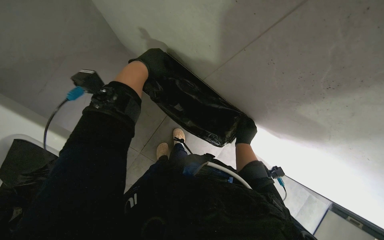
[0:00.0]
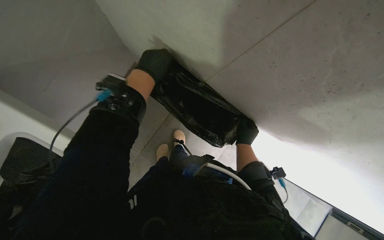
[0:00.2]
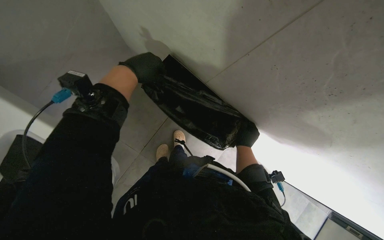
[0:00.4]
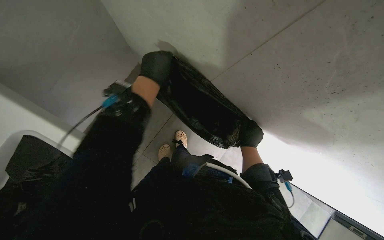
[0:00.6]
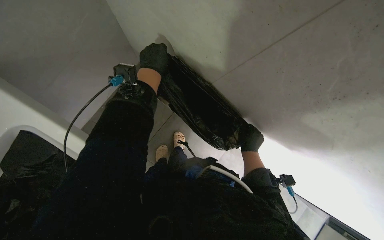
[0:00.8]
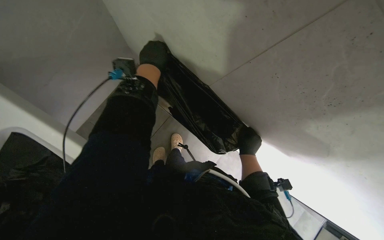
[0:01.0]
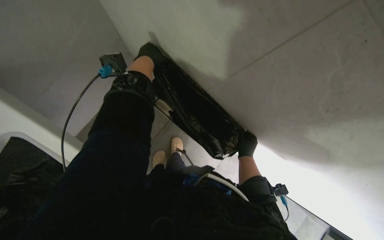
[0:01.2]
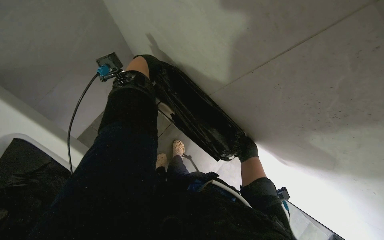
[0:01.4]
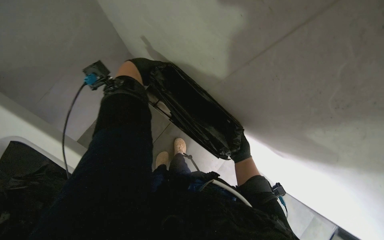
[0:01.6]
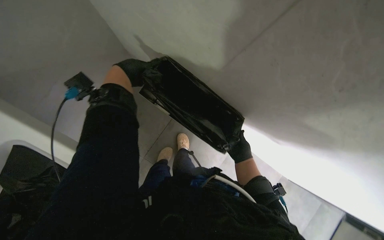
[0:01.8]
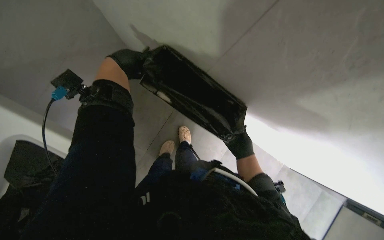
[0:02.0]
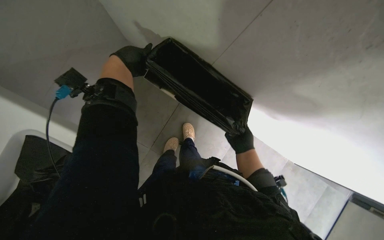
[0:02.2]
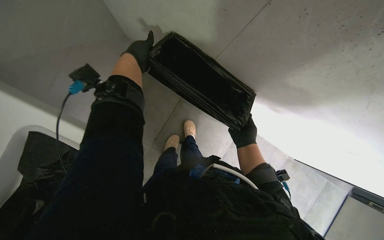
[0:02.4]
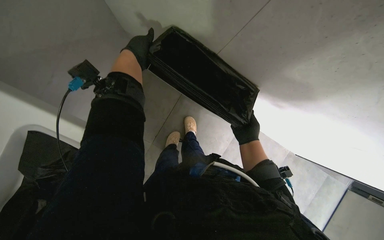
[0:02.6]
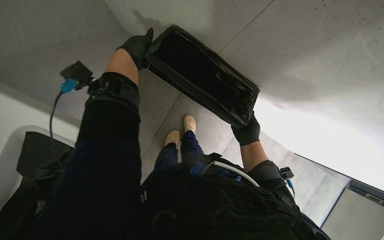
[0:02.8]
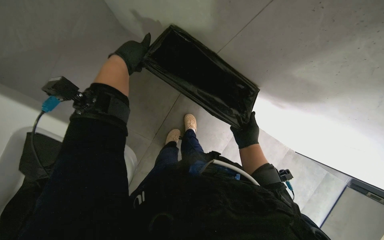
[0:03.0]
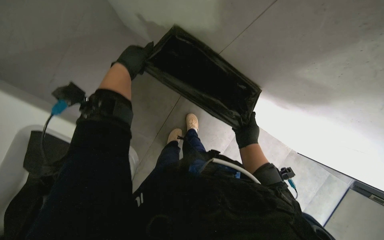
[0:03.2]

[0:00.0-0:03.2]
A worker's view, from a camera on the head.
Job: managing trash.
The whole recording: Lining large trash receptacle. The worker lines a large rectangular trash receptacle with a new black trash bag.
0:00.0 to 0:01.6: The left hand travels farther from the camera and back again, some 10 cm each way.

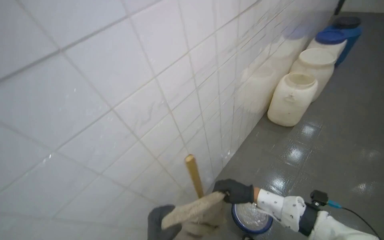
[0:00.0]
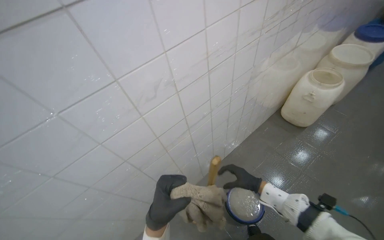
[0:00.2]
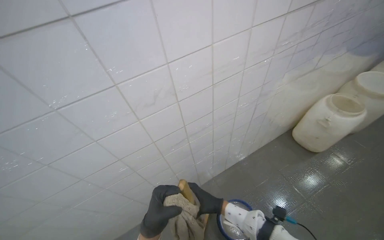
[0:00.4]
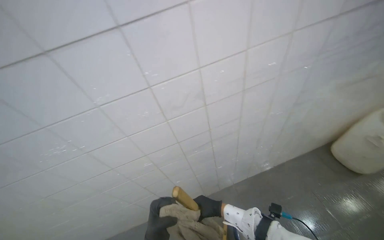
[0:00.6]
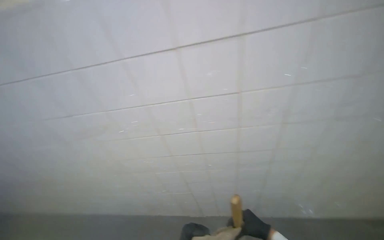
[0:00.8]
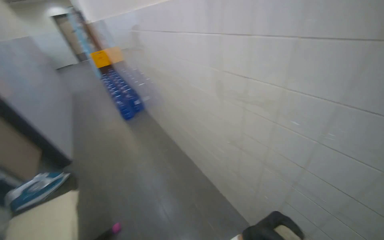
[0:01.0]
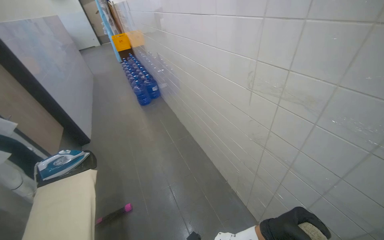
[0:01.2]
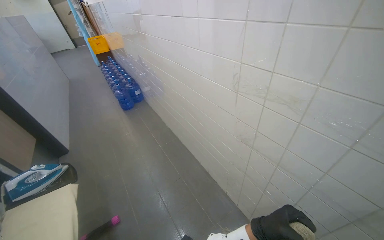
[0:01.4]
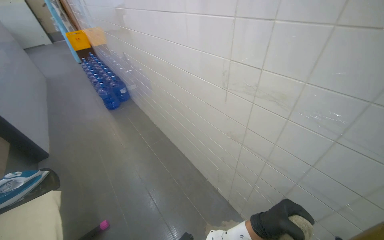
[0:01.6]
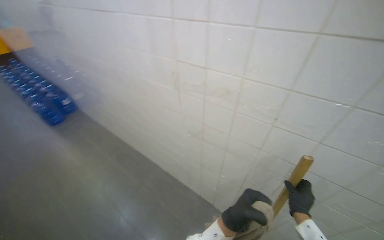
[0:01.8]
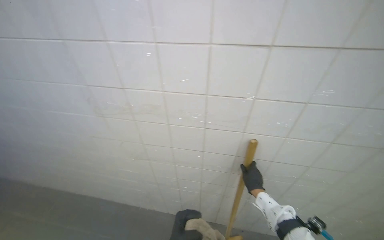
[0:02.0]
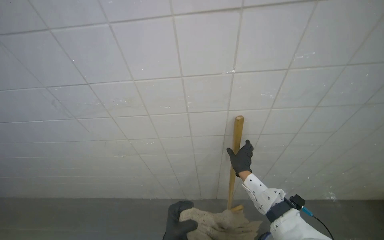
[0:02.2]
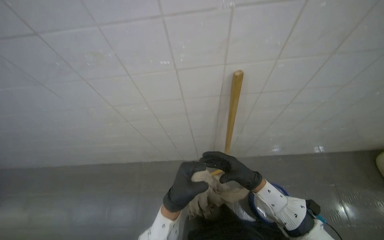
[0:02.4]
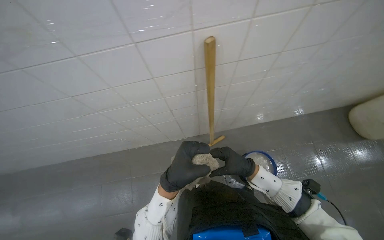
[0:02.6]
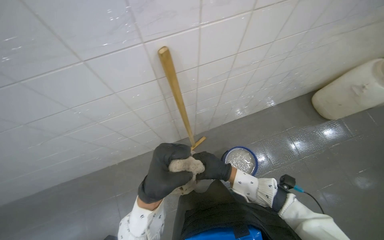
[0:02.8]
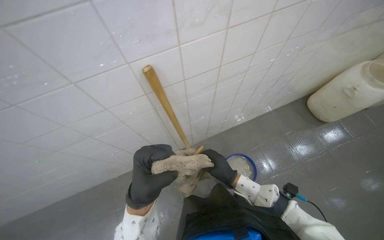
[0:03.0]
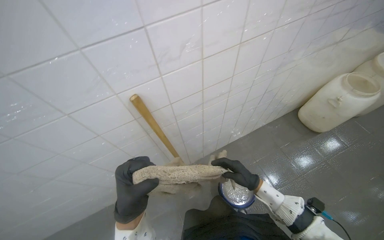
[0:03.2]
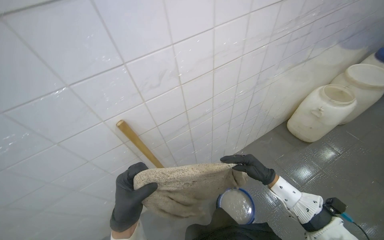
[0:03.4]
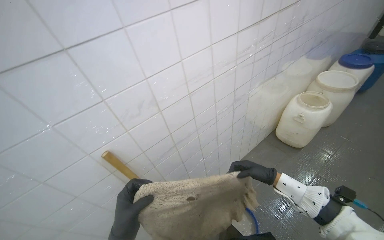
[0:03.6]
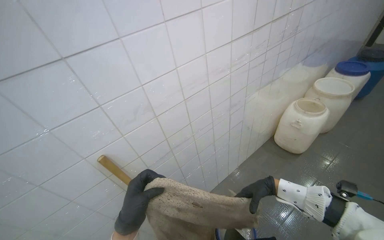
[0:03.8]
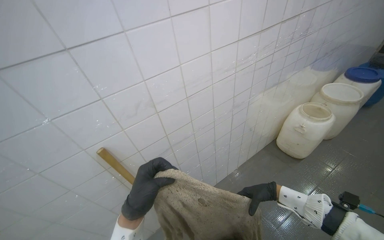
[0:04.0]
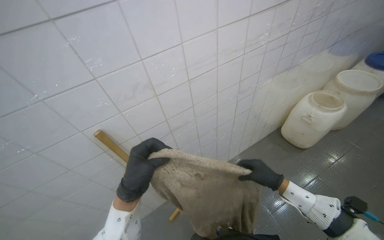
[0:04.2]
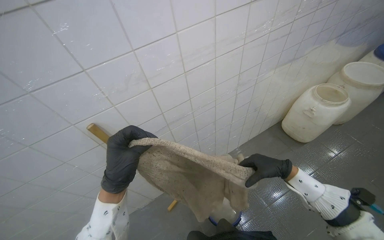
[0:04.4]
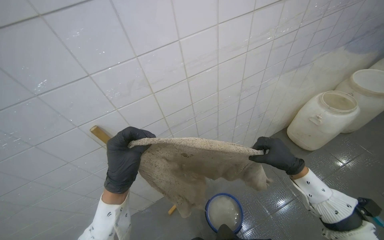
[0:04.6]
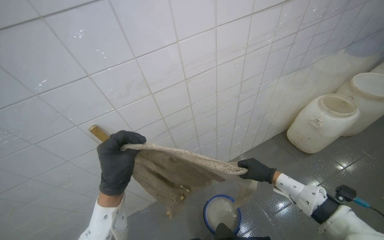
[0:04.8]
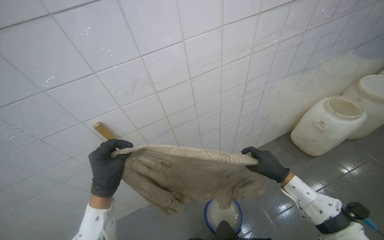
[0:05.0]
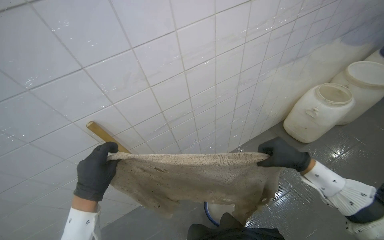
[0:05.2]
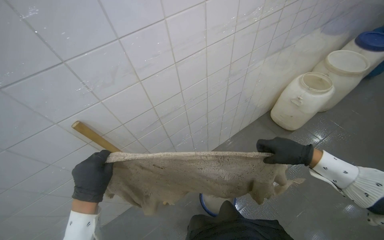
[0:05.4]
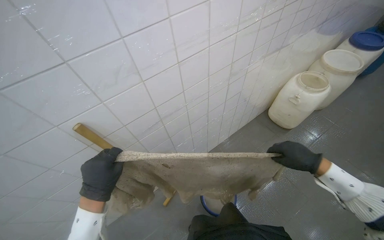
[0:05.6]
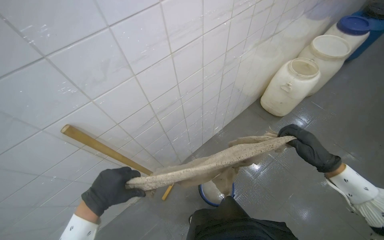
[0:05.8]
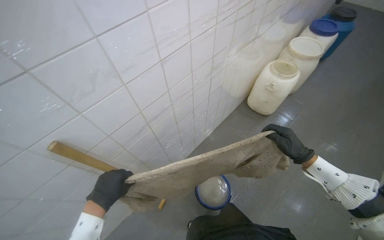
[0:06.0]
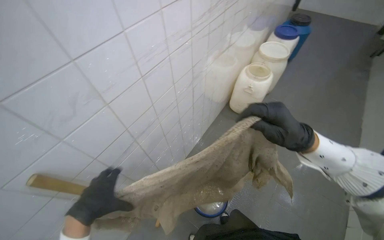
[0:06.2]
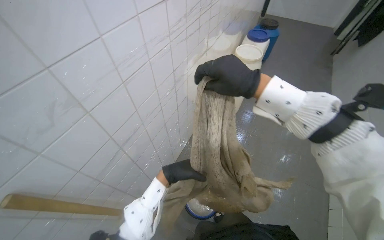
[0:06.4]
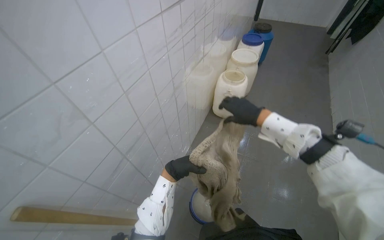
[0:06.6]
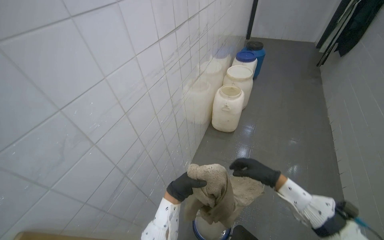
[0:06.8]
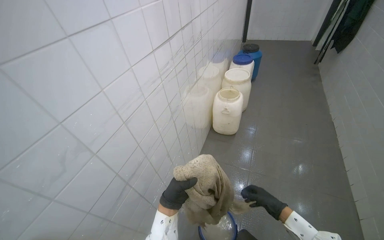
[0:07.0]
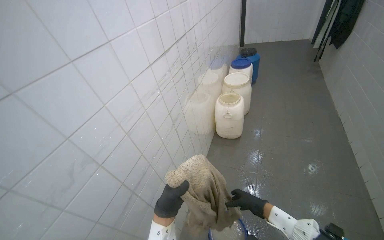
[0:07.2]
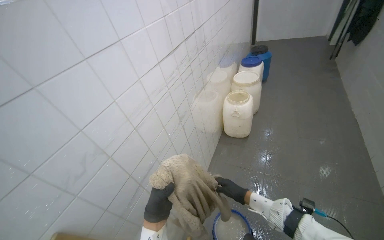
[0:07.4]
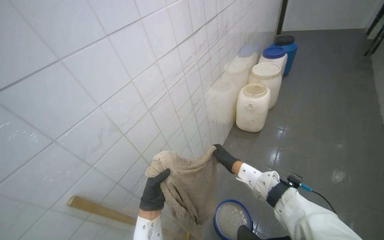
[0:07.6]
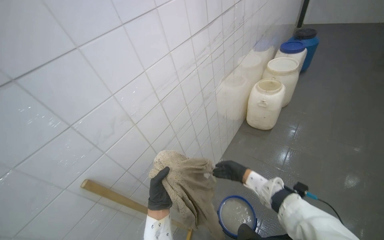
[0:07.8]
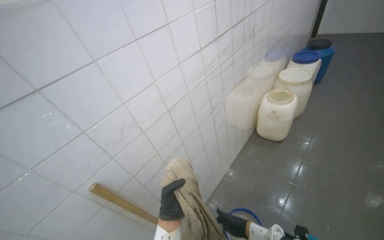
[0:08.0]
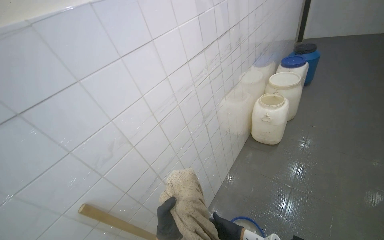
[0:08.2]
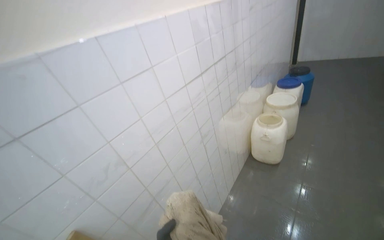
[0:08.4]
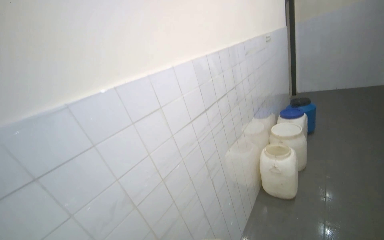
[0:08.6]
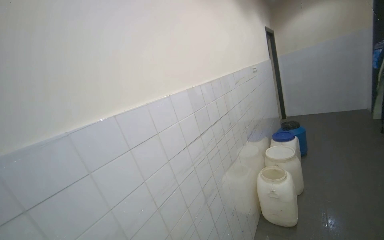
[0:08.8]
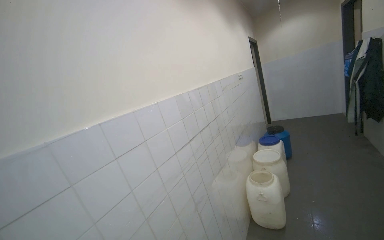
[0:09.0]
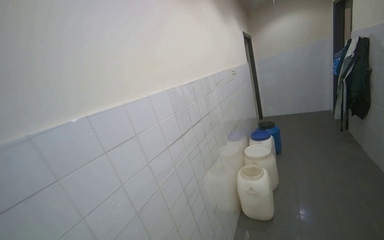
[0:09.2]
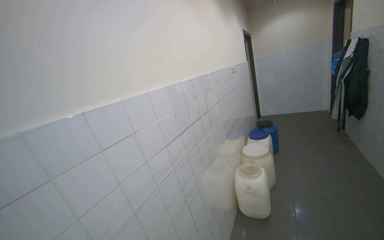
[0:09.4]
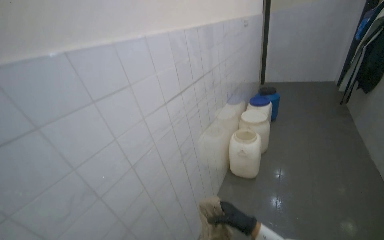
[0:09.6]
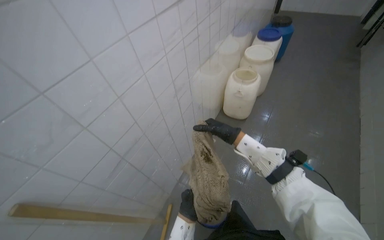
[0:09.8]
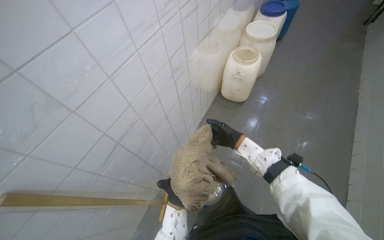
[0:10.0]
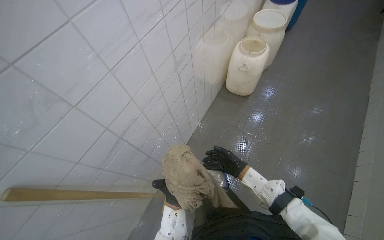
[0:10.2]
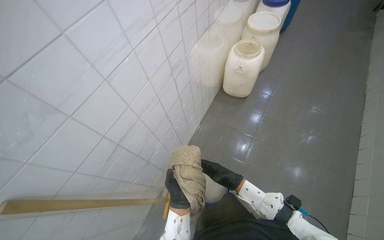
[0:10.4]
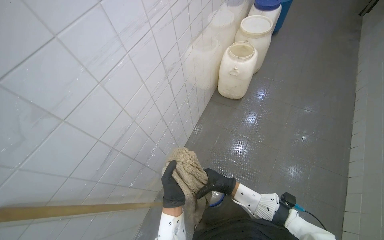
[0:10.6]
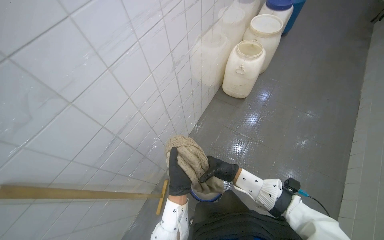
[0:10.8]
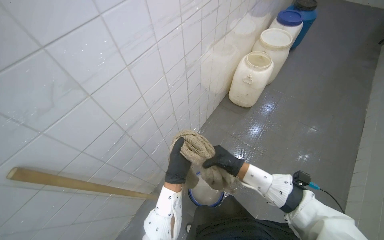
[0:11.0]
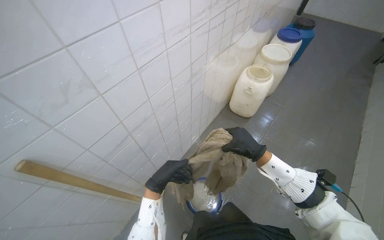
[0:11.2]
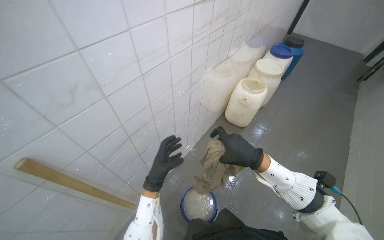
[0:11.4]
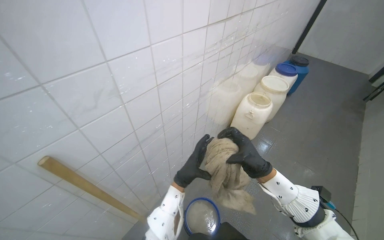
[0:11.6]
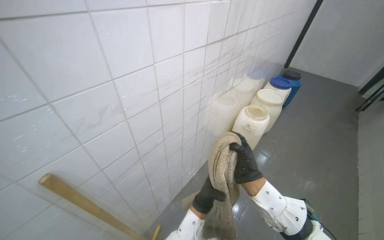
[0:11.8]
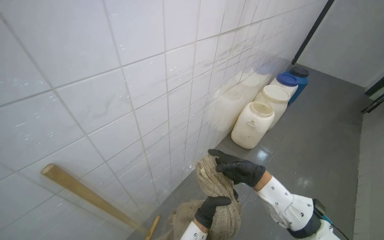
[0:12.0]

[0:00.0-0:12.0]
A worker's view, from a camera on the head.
Job: preparing cleaning supplies.
The whole recording: Wringing out mop cloth. The worker removes the mop cloth from the stick, wrings it into the bucket, and reattaches it.
0:00.0 to 0:01.6: The head rotates some 70 degrees to the left.
0:01.6 to 0:03.0: The wearer looks roughly 50 degrees further to the right.
0:03.0 to 0:04.4: The view tilts approximately 15 degrees upward.
0:04.4 to 0:06.0: The head turns to the right by about 15 degrees. The right hand reaches some 10 cm farther from the camera, then returns; the left hand travels farther from the camera and to the left by some 20 cm.
0:06.0 to 0:07.6: The view tips upward by about 15 degrees. The left hand goes about 10 cm farther from the camera; the right hand moves up and down the picture over some 40 cm, changing direction 2 times.
0:07.6 to 0:09.0: The view tilts about 35 degrees upward.
0:09.0 to 0:10.4: The view tips downward by approximately 50 degrees.
0:10.4 to 0:12.0: The view tips upward by approximately 15 degrees. The right hand heads up the picture and nearer to the camera, covering some 25 cm.

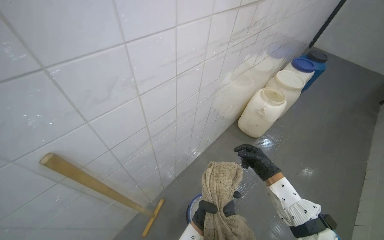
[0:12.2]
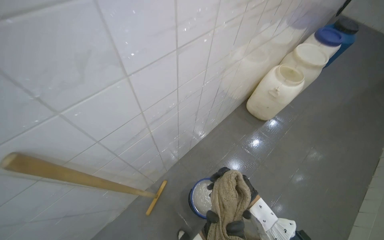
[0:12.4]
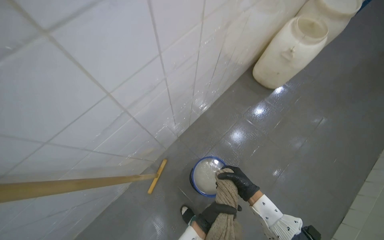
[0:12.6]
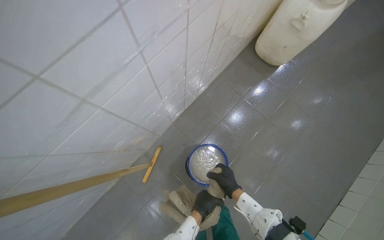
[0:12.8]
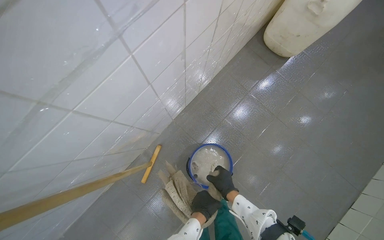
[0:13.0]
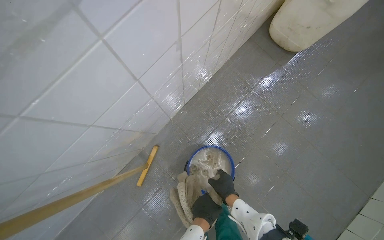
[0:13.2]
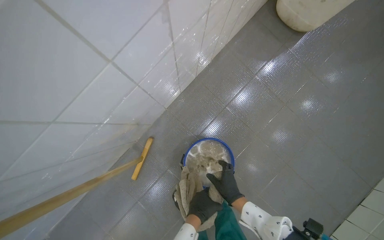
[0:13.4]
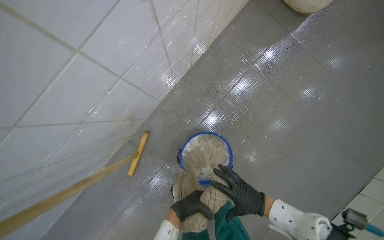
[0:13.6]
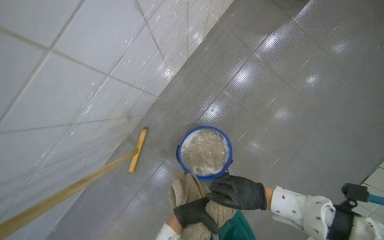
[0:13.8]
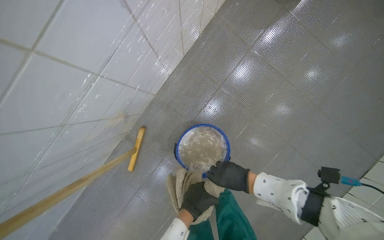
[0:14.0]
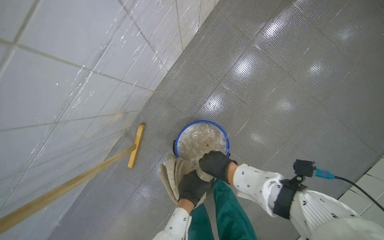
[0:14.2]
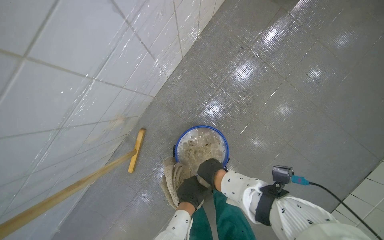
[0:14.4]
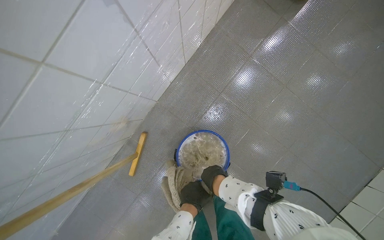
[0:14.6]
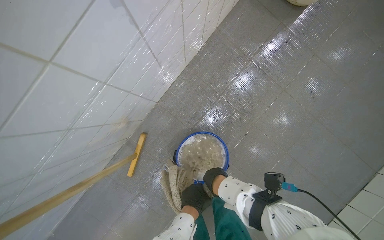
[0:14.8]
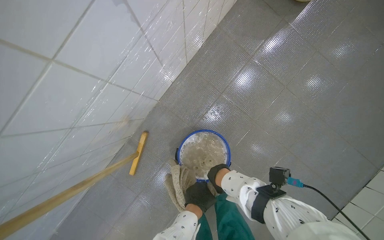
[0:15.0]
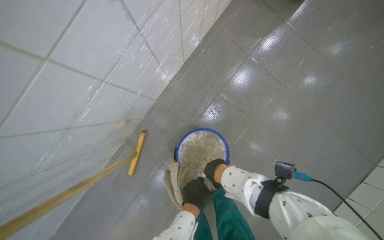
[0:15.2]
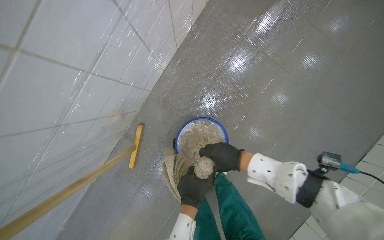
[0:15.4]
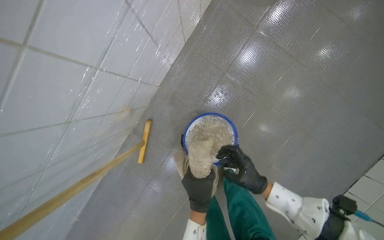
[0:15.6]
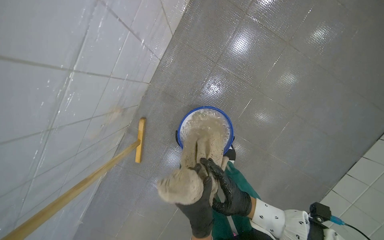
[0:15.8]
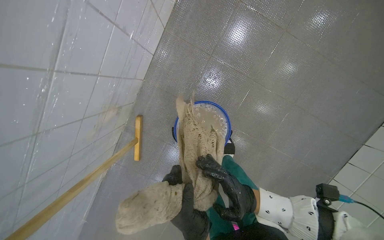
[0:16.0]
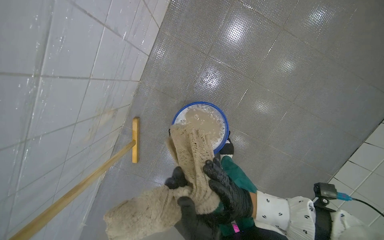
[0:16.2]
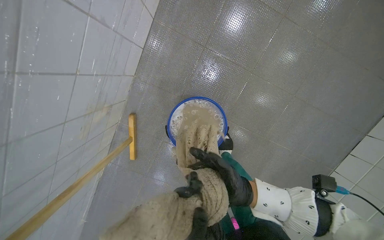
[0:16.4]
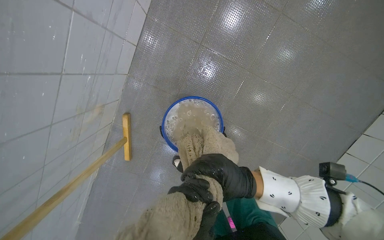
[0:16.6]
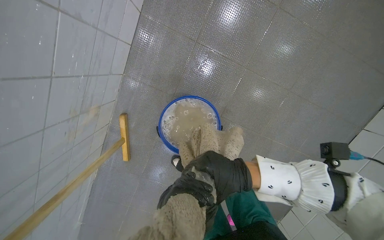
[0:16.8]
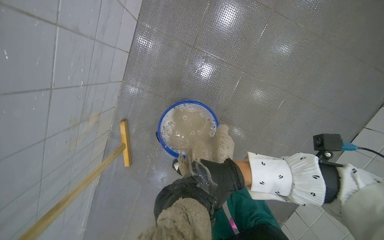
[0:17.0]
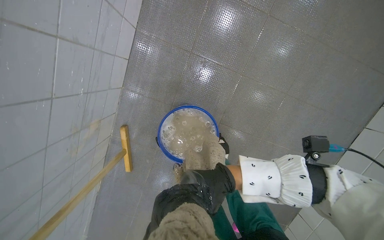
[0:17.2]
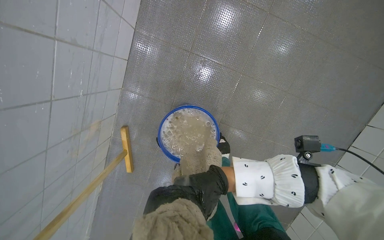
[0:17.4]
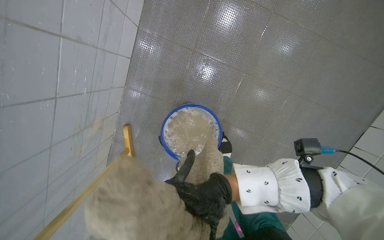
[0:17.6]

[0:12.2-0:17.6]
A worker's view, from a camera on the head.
Job: preparing cleaning supplies.
The whole recording: Wringing out mop cloth. The worker removes the mop cloth from the stick, wrings it into the bucket, and reattaches it.
0:12.2 to 0:13.6: The camera travels some 60 cm. The camera pitches downward, by approximately 40 degrees.
0:13.6 to 0:15.0: The right hand travels to the left by approximately 10 cm.
